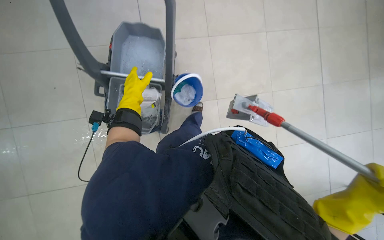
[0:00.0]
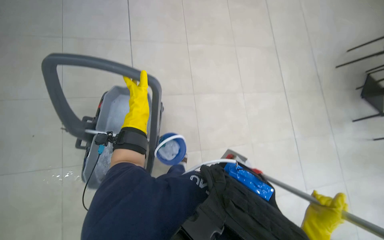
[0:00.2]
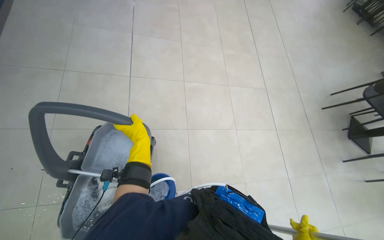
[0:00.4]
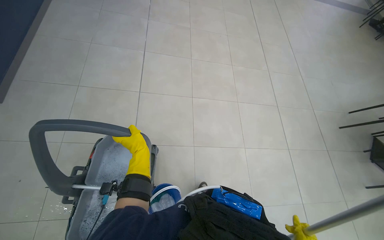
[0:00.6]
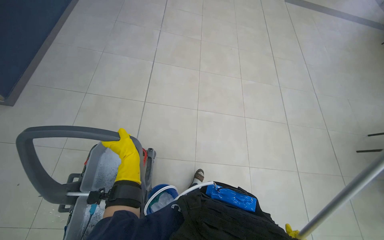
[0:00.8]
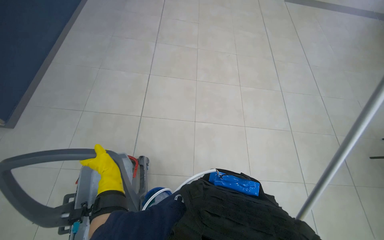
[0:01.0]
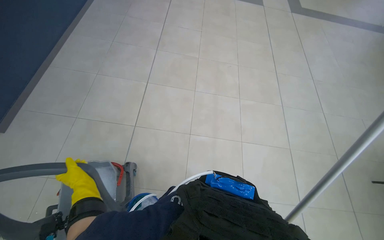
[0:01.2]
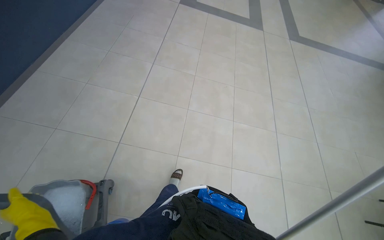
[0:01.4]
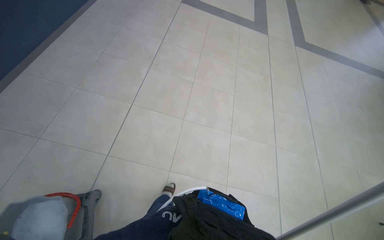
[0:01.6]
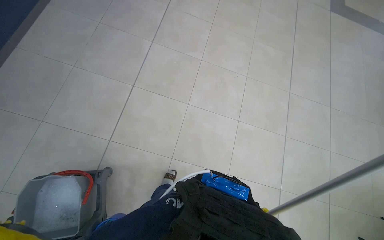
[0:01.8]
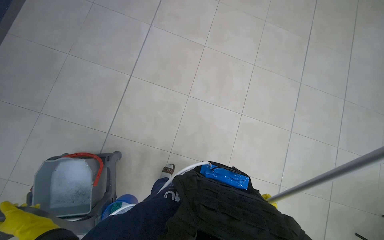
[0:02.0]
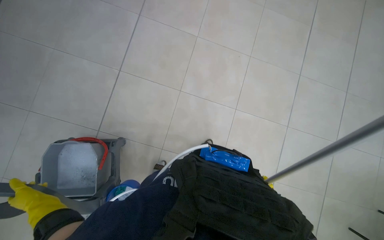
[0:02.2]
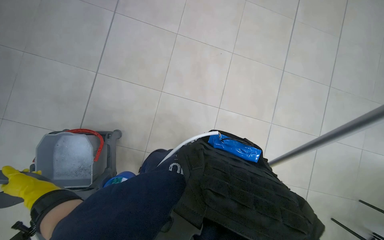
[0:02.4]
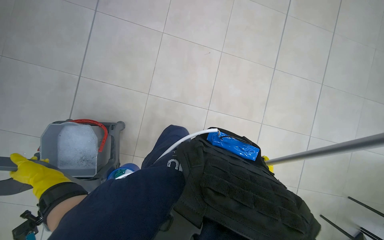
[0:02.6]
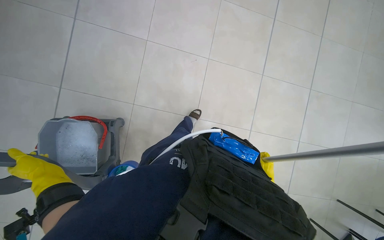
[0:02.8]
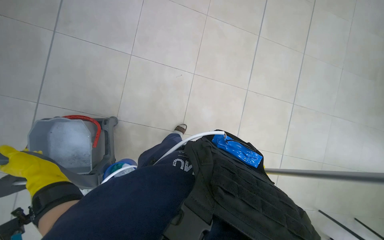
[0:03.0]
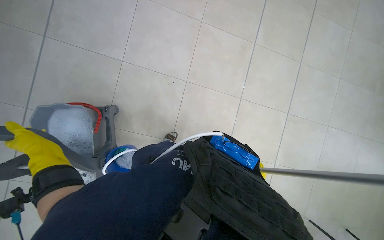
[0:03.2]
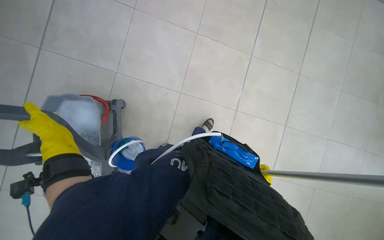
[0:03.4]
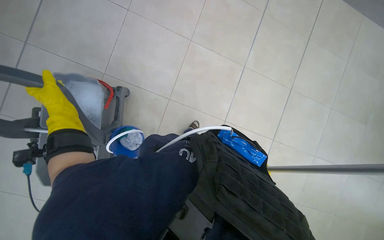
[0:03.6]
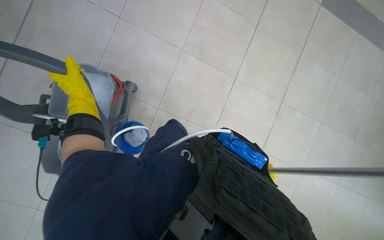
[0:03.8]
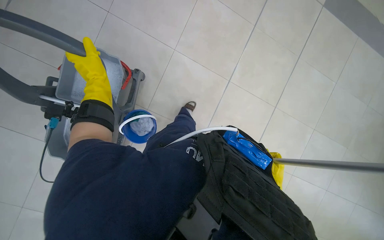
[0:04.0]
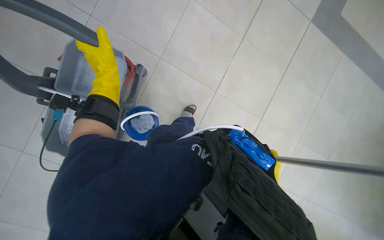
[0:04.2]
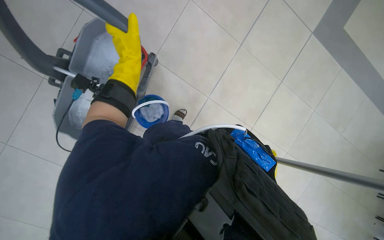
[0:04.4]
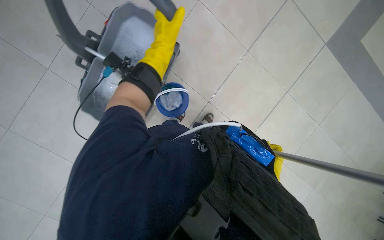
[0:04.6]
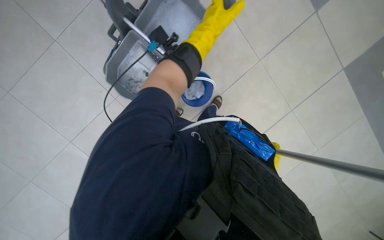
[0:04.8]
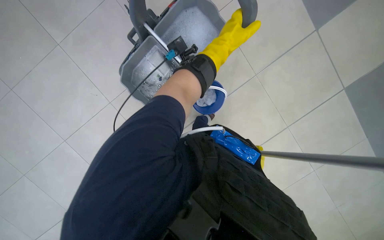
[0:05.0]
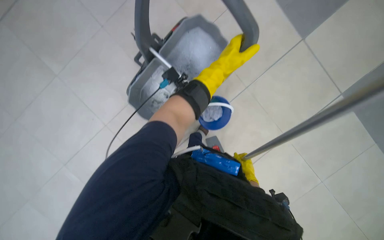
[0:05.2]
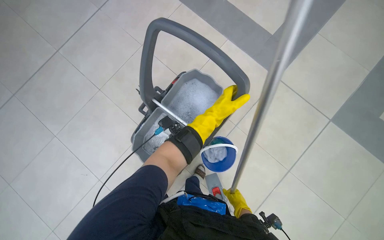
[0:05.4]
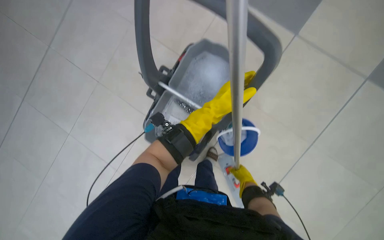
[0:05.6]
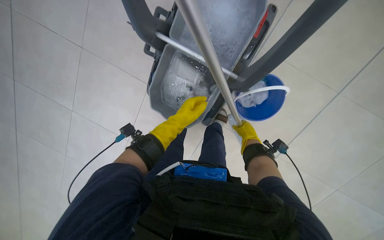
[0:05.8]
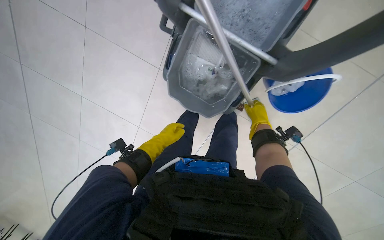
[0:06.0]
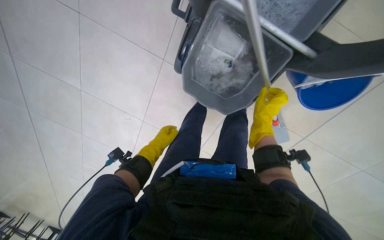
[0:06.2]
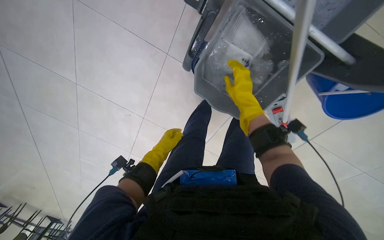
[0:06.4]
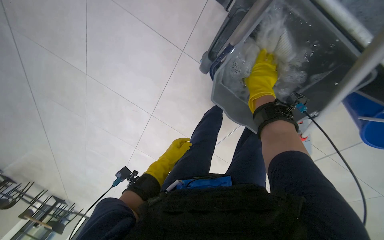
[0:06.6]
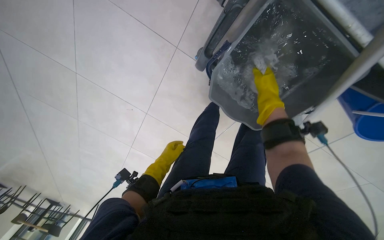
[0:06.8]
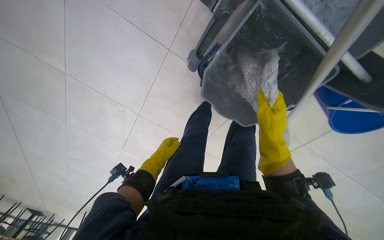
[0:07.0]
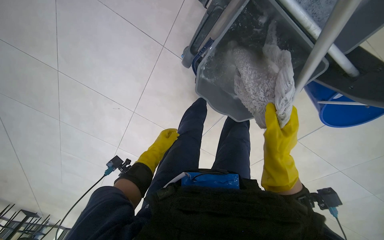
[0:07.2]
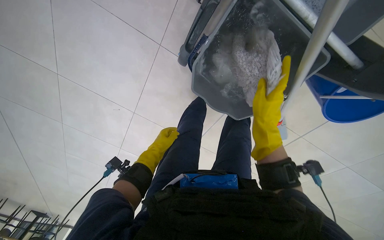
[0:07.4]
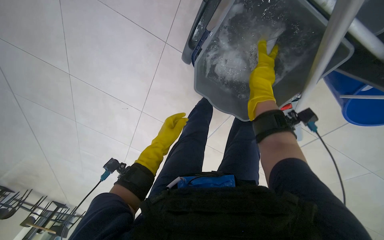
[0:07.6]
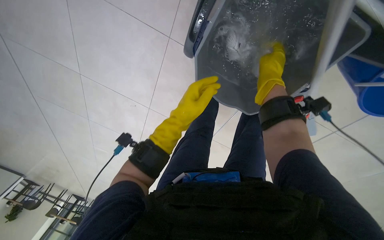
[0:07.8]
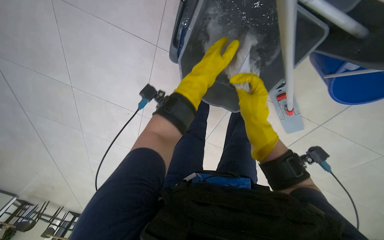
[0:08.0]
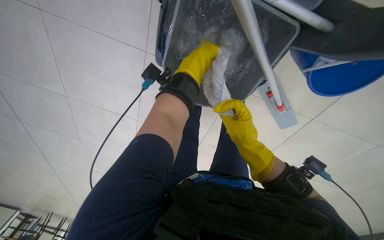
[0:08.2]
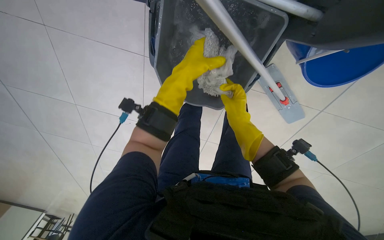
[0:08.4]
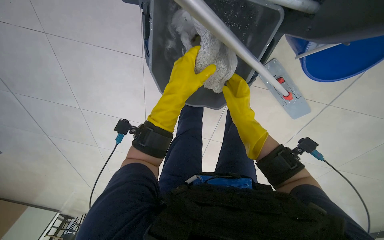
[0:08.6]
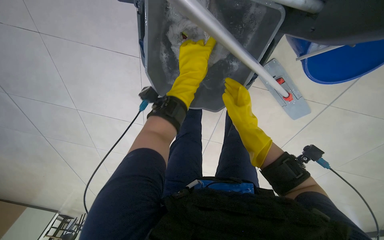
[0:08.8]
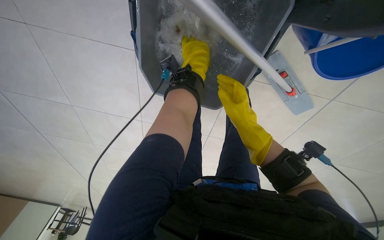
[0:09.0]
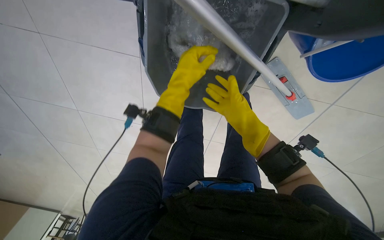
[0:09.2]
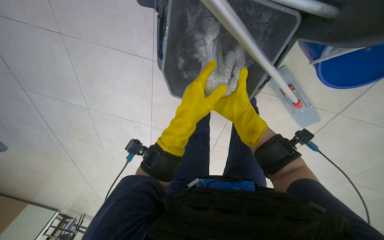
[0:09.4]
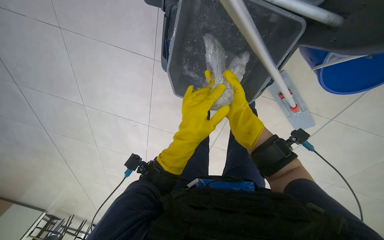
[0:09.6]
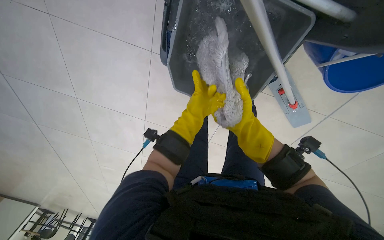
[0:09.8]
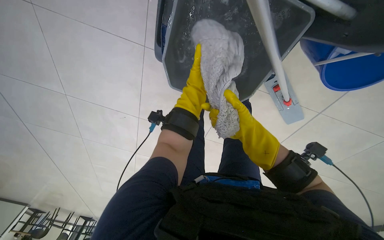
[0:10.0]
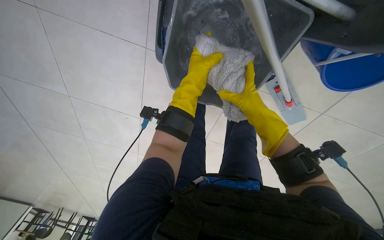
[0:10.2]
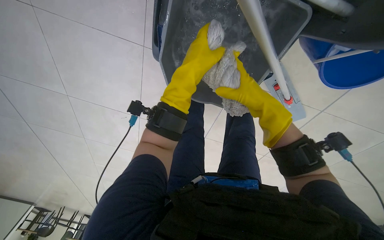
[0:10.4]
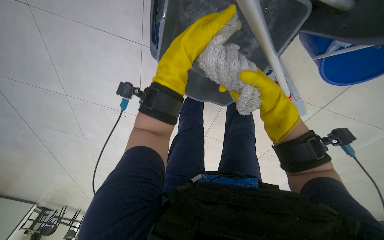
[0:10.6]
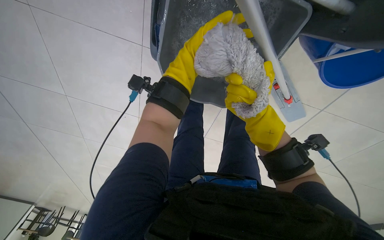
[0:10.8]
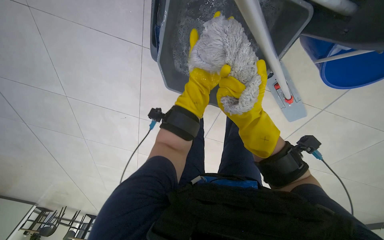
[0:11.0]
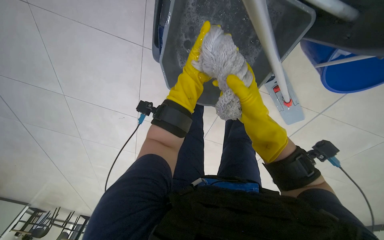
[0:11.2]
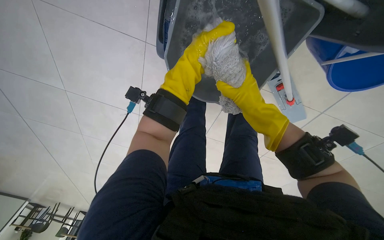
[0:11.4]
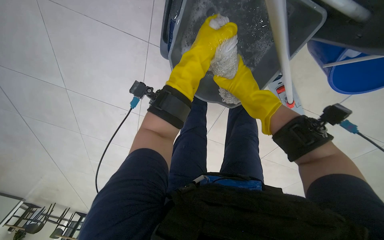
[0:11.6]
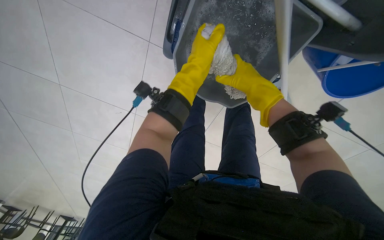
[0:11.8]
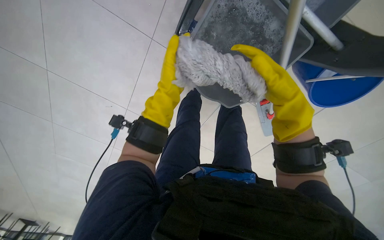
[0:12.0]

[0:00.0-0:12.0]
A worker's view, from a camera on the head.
Job: mopping floor.
The whole recording: Mopping tiled floor. The worker mops the tiled floor, periodically rinsing and wringing the mop head.
0:01.6 to 0:03.0: The view tilts about 20 degrees downward.
0:03.0 to 0:04.4: The left hand travels farther from the camera and to the right by roughly 20 cm.
0:04.4 to 0:06.0: The left hand moves down the picture and farther from the camera, some 25 cm.
0:06.0 to 0:07.6: The right hand swings up and down the picture, about 20 cm each way, with 2 reversals.
0:07.6 to 0:09.0: The left hand swings up and down the picture, approximately 25 cm each way, with 2 reversals. The right hand moves down the picture, some 15 cm.
0:09.0 to 0:10.4: The right hand travels nearer to the camera by approximately 10 cm. The left hand moves approximately 25 cm down the picture and comes back.
0:10.4 to 0:12.0: The left hand travels to the left by some 10 cm, and moves approximately 15 cm farther from the camera and comes back.

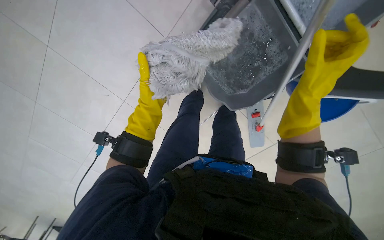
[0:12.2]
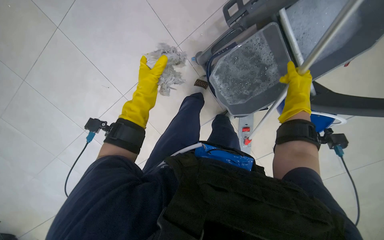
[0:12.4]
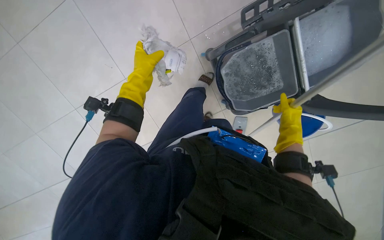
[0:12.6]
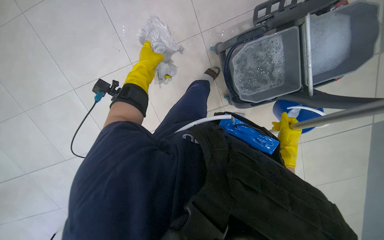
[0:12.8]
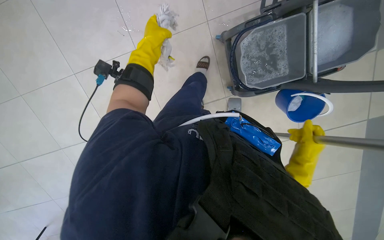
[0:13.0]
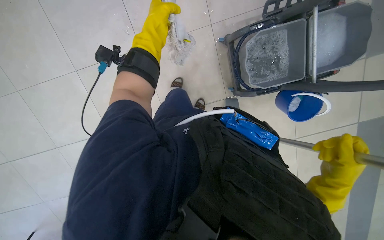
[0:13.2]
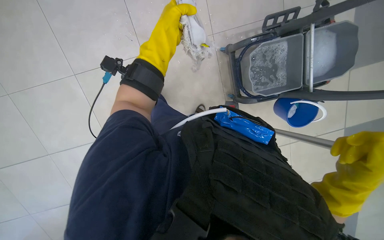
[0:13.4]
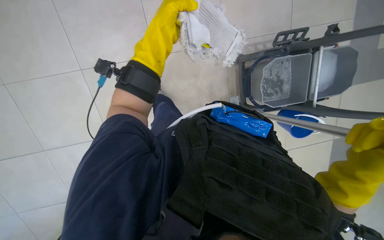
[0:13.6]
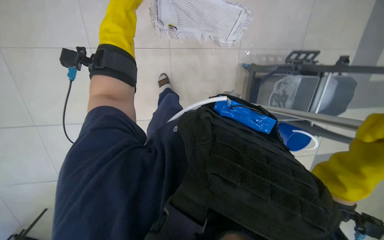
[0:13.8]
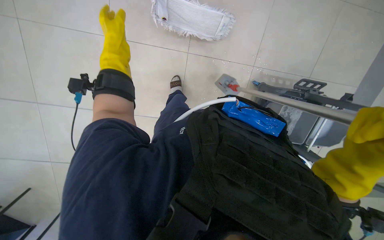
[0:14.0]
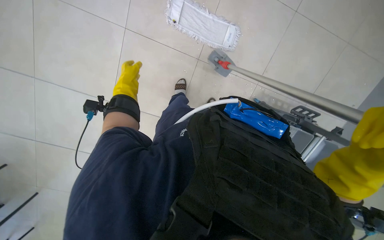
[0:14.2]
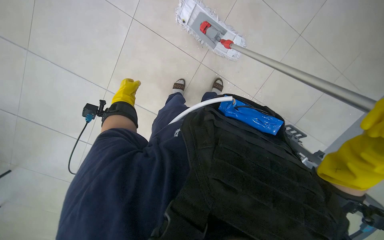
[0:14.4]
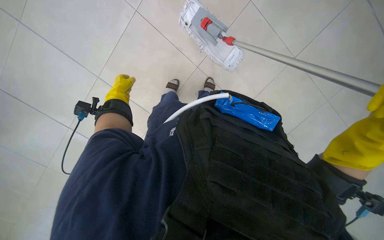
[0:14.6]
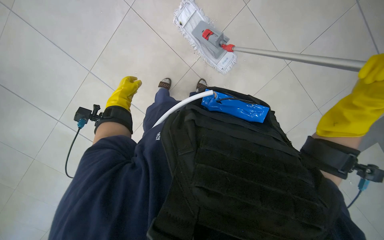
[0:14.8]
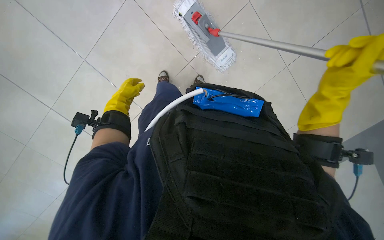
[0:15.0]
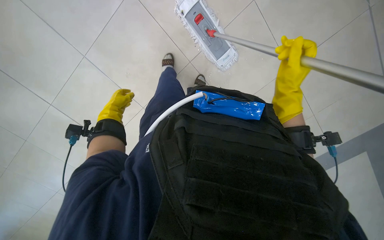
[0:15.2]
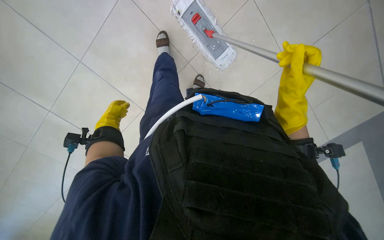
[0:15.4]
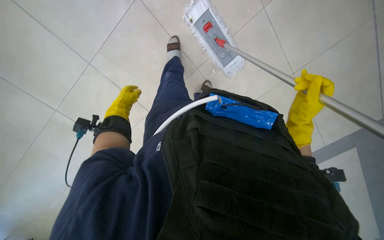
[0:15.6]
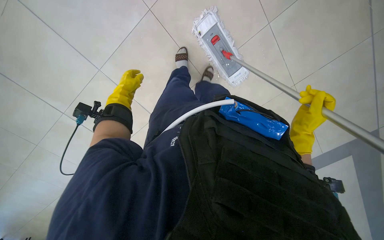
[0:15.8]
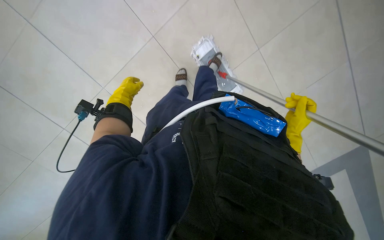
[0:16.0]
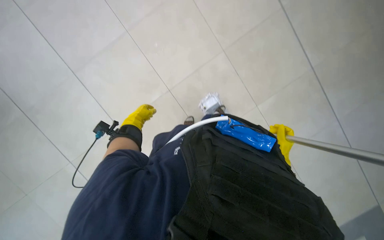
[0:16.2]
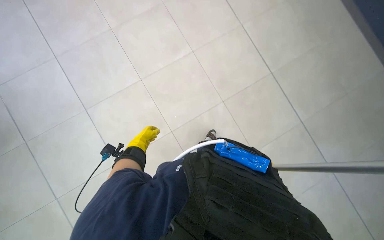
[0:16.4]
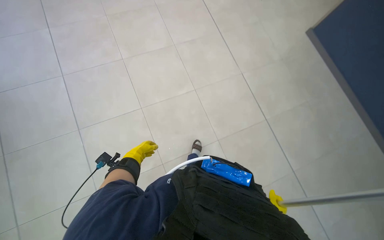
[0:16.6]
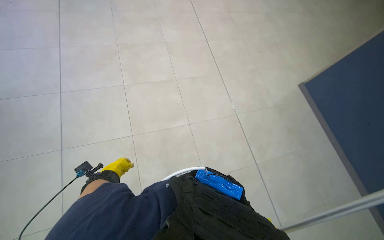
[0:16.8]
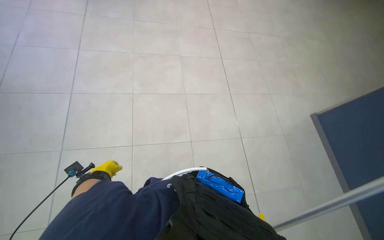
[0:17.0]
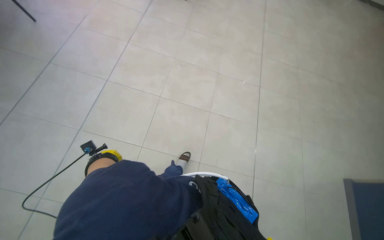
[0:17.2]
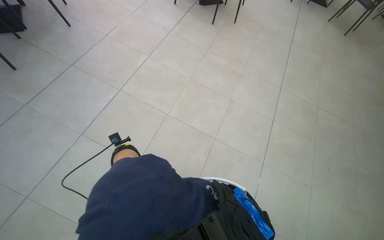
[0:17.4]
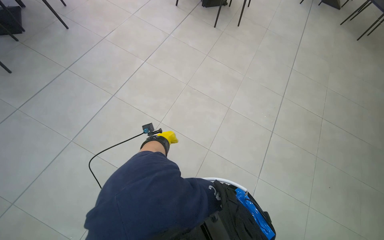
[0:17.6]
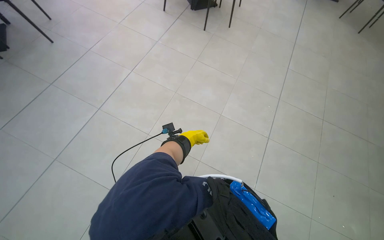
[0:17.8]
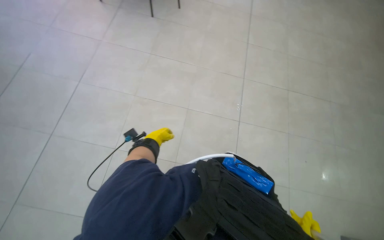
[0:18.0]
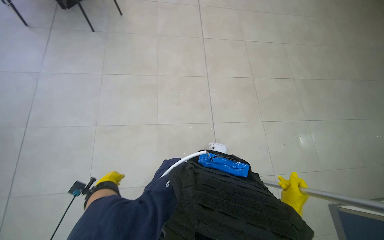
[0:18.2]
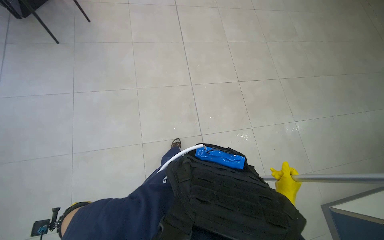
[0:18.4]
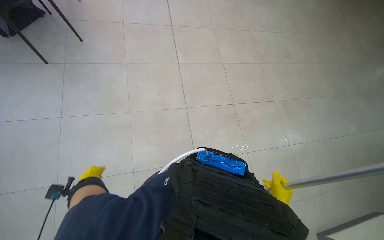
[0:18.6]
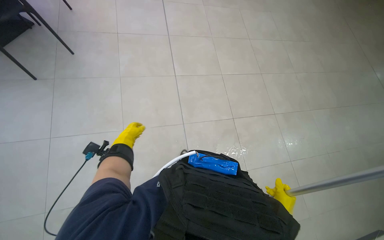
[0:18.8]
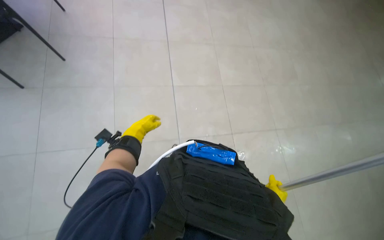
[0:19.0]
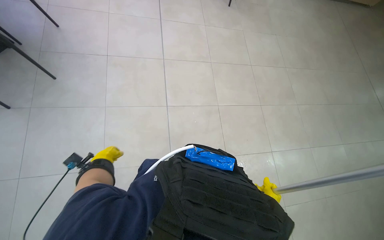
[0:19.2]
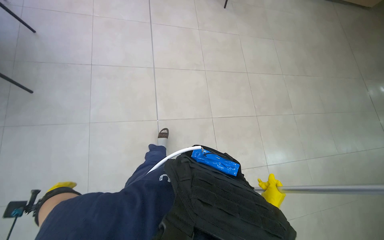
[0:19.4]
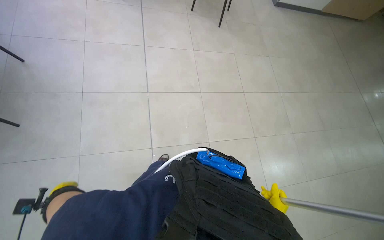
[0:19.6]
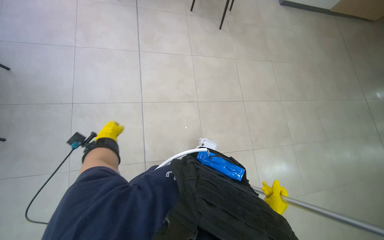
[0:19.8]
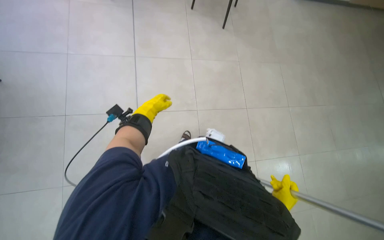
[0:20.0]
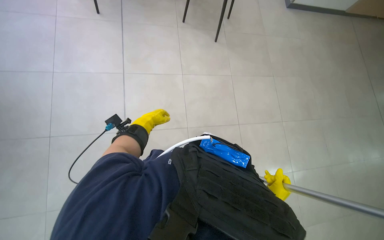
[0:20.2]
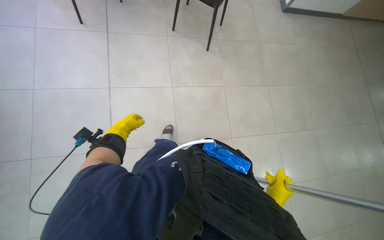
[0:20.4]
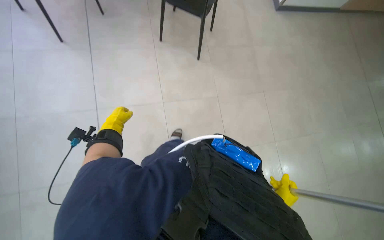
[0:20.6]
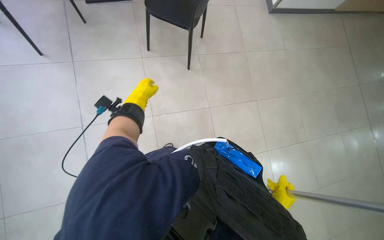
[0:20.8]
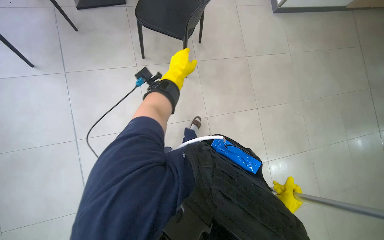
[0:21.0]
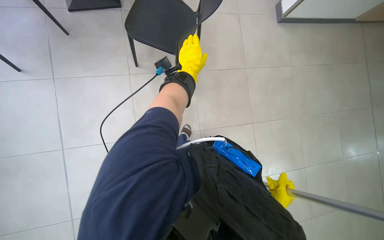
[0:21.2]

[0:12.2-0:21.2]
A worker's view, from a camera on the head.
Job: mopping floor.
The whole recording: Mopping tiled floor. The worker mops the tiled floor, periodically rinsing and wringing the mop head.
0:13.8 to 0:15.2: The scene turns approximately 30 degrees clockwise in the picture. The left hand heads farther from the camera, down the picture and to the left, covering roughly 50 cm.
0:15.2 to 0:16.6: The camera pitches upward, by approximately 45 degrees.
0:16.6 to 0:18.2: The camera is carried roughly 1 m.
0:19.8 to 0:21.2: The wearer moves about 40 cm.
